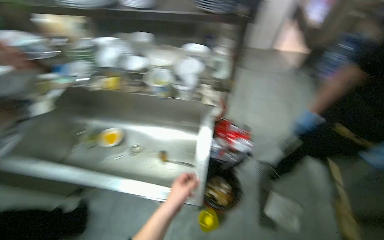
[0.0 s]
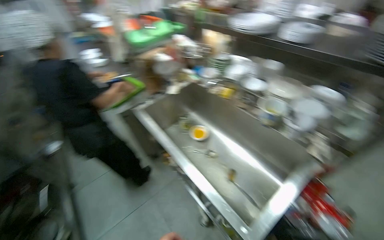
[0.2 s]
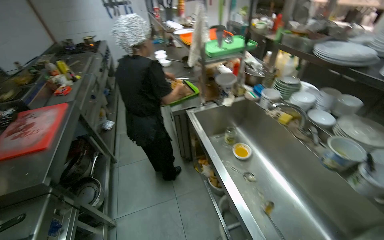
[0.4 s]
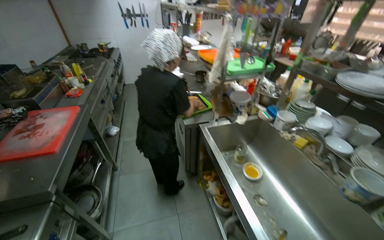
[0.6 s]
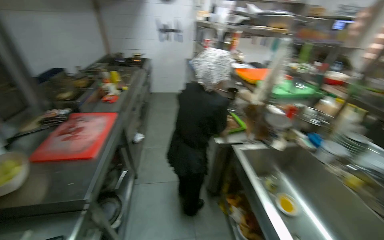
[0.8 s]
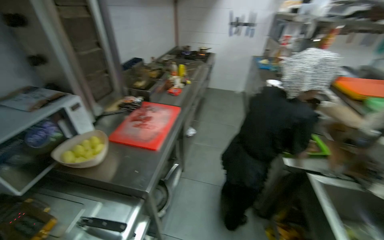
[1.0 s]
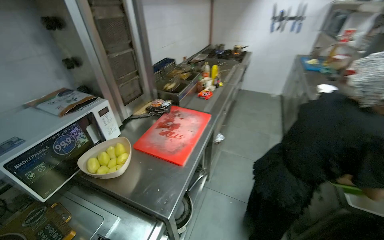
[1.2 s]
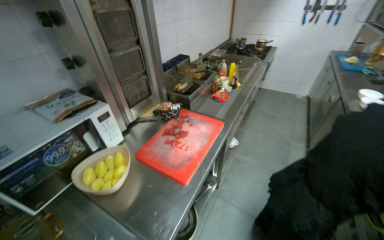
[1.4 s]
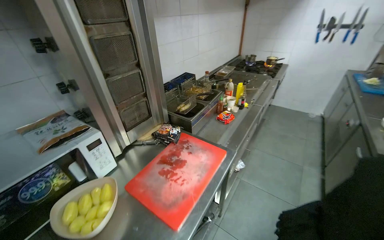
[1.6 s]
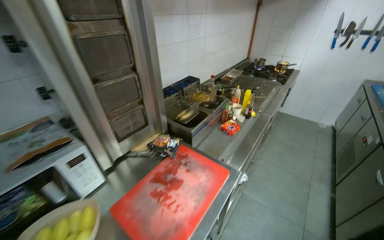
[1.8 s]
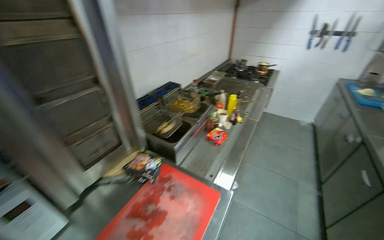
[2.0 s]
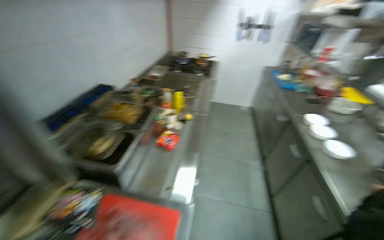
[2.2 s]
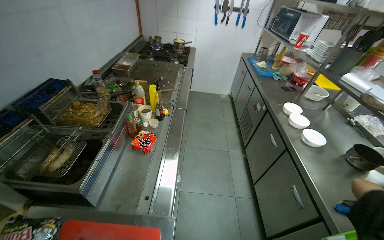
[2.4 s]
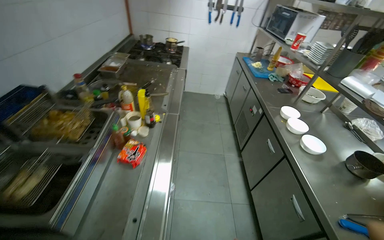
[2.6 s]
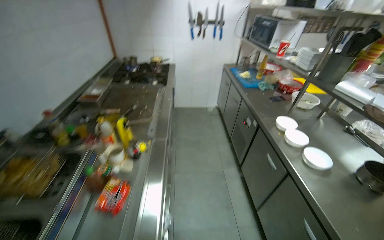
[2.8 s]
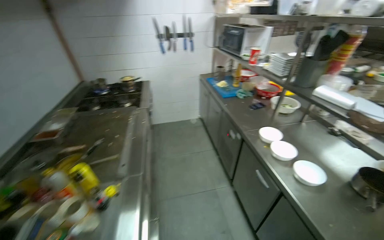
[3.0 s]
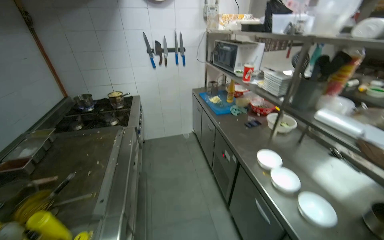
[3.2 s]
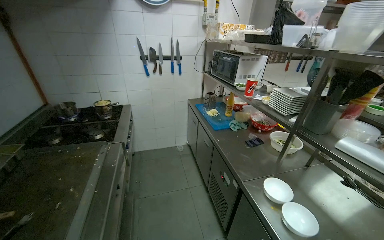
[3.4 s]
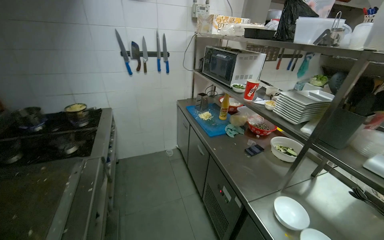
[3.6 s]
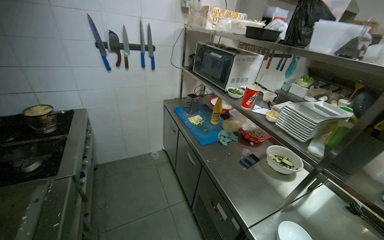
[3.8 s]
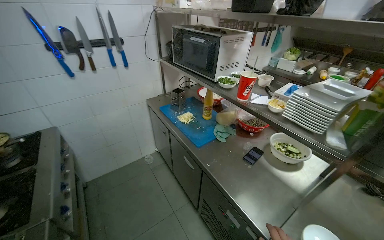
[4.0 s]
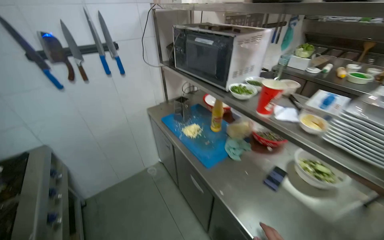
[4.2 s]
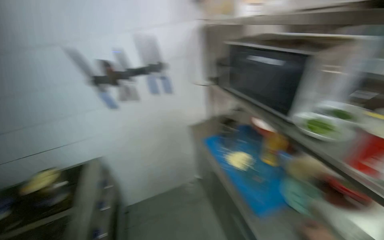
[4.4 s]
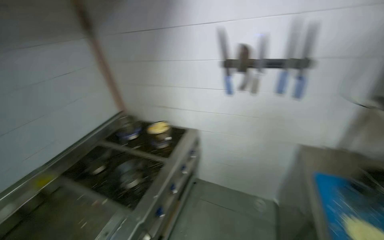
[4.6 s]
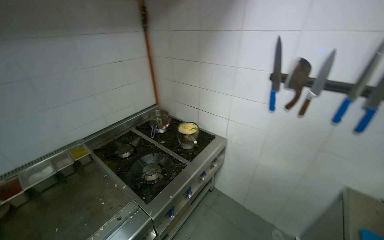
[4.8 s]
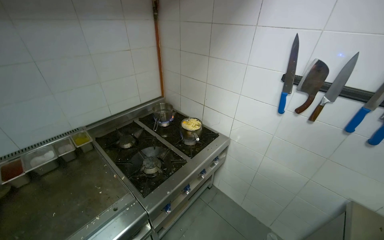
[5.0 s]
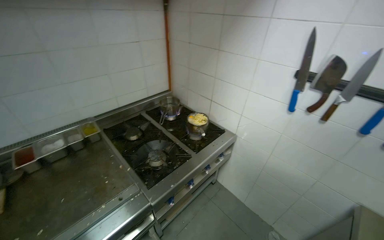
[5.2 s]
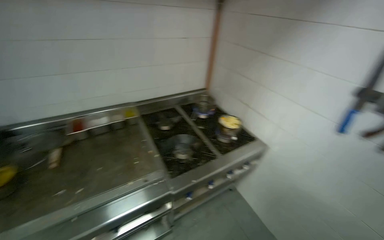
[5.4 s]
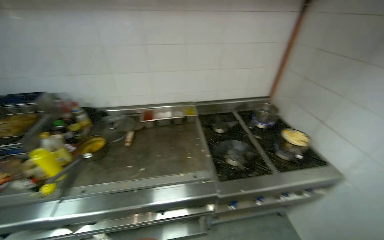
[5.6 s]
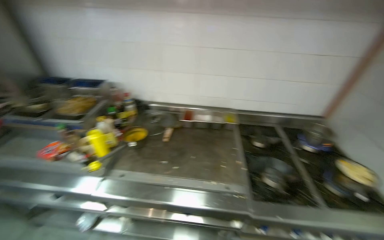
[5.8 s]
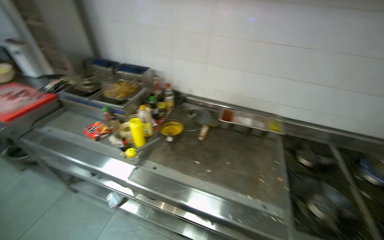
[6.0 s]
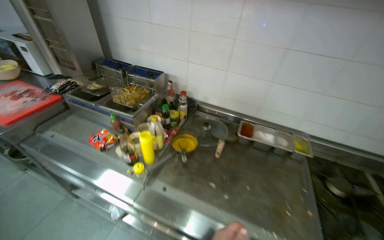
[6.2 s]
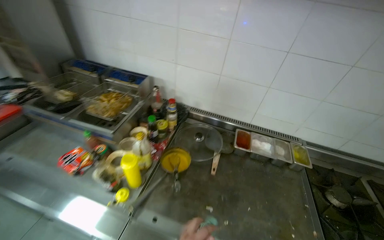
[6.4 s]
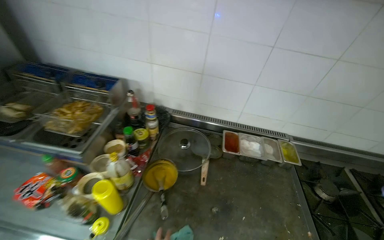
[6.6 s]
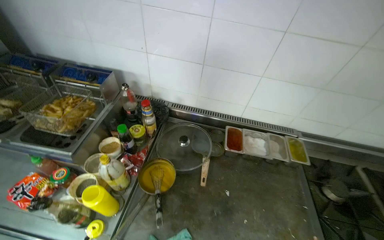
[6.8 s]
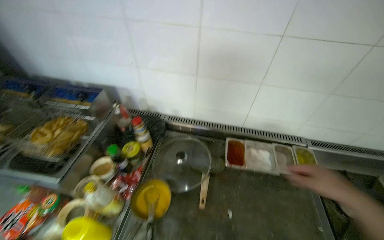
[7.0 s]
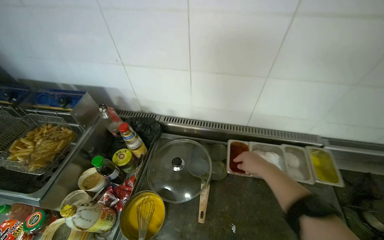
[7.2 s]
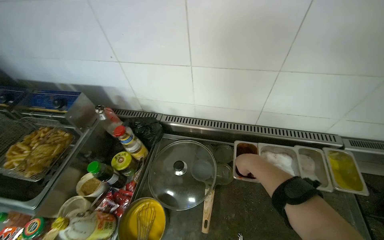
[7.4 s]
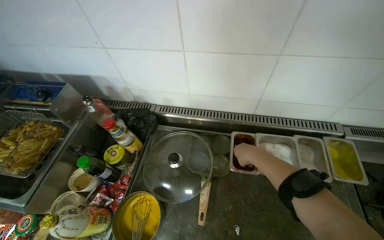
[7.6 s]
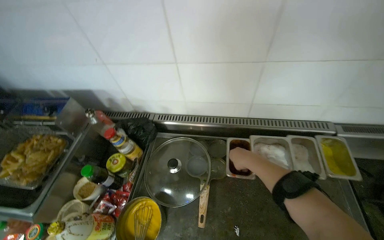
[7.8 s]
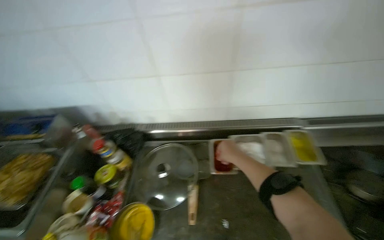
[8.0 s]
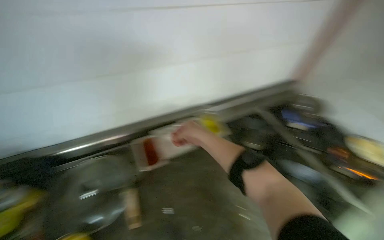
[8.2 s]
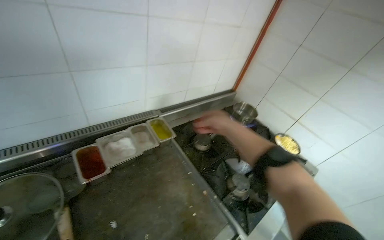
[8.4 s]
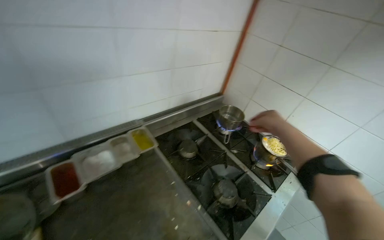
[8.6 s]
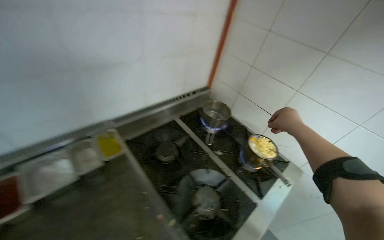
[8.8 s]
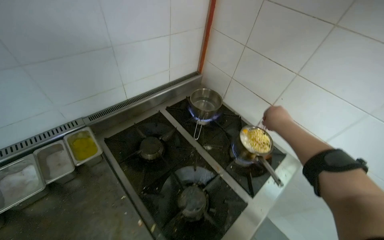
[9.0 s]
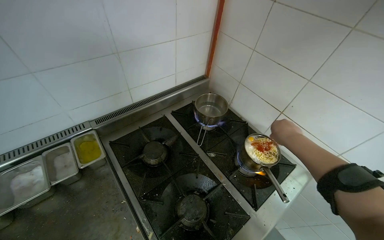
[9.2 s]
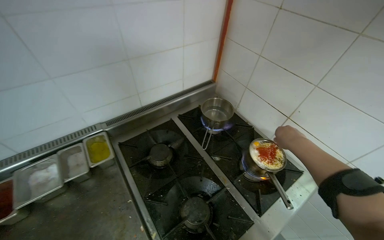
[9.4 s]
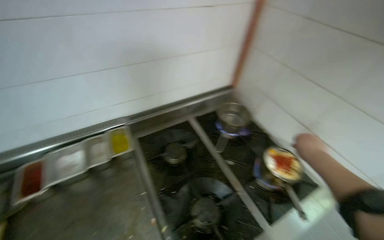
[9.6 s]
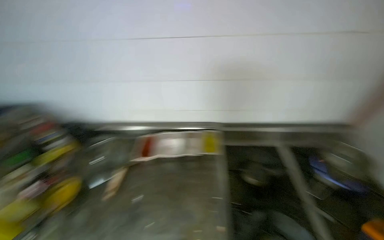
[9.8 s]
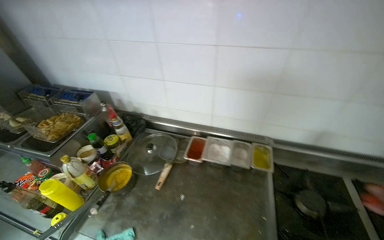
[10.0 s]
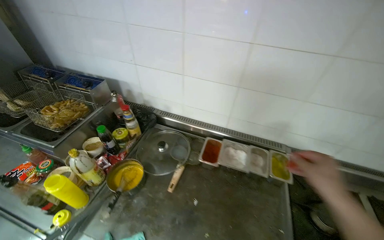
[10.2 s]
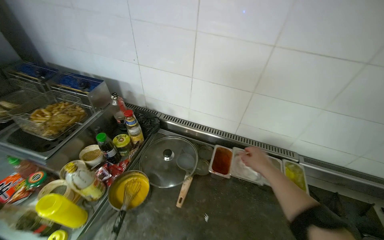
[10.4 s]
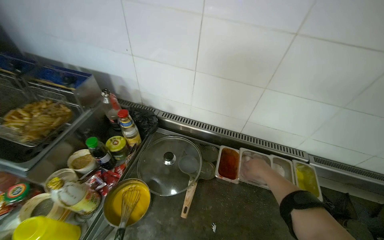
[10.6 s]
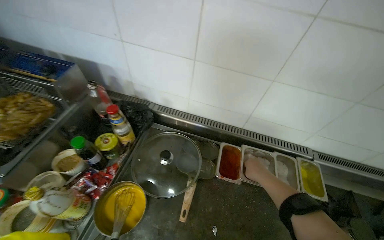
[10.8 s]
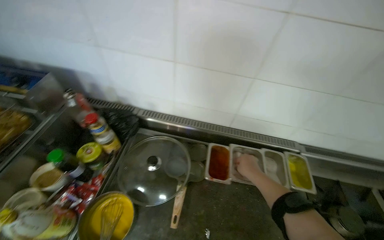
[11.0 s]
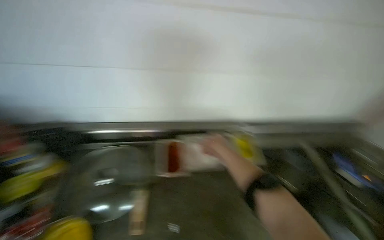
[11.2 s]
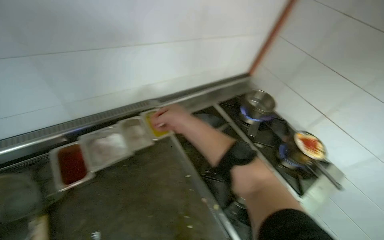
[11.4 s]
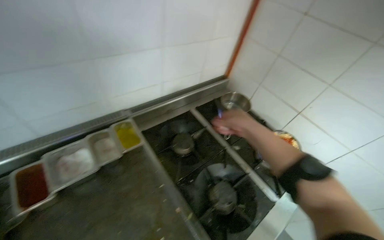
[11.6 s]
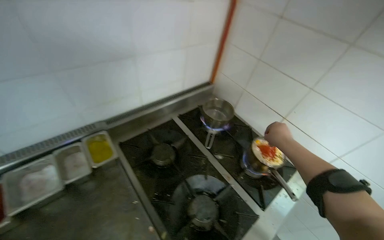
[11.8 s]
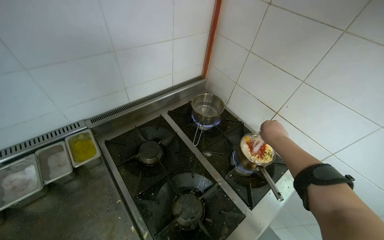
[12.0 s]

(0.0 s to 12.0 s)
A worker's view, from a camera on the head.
Job: cooking food.
The whole recording: Cooking food in a pot. The worker adds ingredients and stirs food in a pot on the stove.
0.0 s - 1.6 s: The camera is carried some 1 m. The head turns to the left by roughly 115 degrees. The view tilts about 15 degrees upward.
1.6 s - 3.0 s: The camera travels about 90 cm. The head rotates about 45 degrees to the right.
3.0 s - 4.4 s: The wearer moves roughly 1 m. The head turns to the right by some 20 degrees.
4.4 s - 6.0 s: The wearer looks approximately 105 degrees further to the left.
6.0 s - 7.6 s: The wearer moves roughly 70 cm. The view tips downward by approximately 15 degrees.
7.6 s - 9.0 s: The camera is carried roughly 60 cm. The head turns to the right by about 50 degrees.
9.0 s - 10.4 s: The camera is carried approximately 60 cm. The wearer looks some 50 degrees further to the left. The camera pitches downward, by about 20 degrees.
10.4 s - 12.0 s: The wearer moves to the right, about 50 cm. The wearer looks some 40 degrees further to the right.

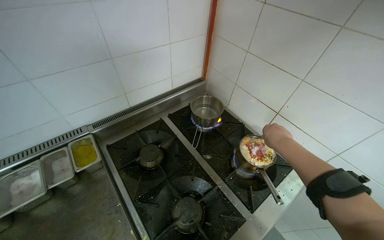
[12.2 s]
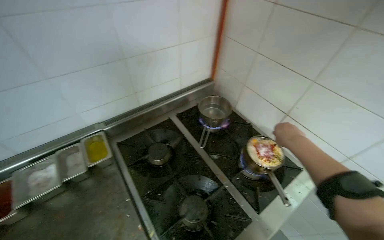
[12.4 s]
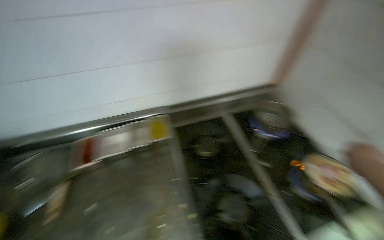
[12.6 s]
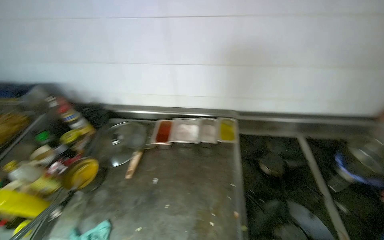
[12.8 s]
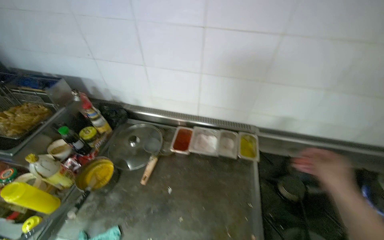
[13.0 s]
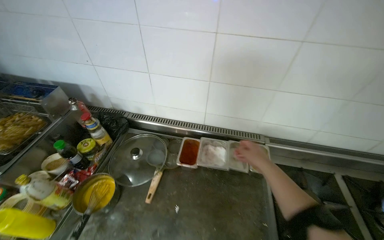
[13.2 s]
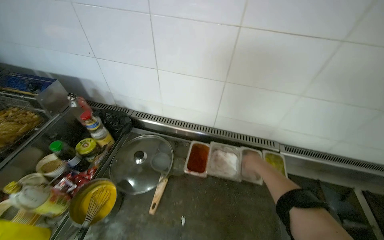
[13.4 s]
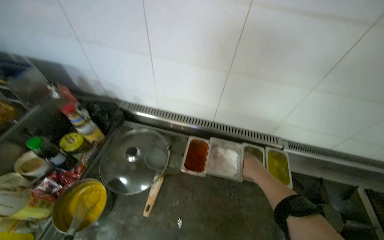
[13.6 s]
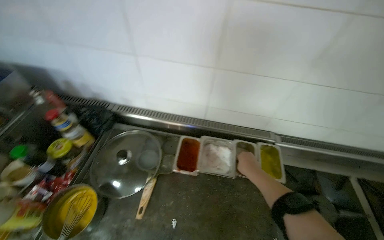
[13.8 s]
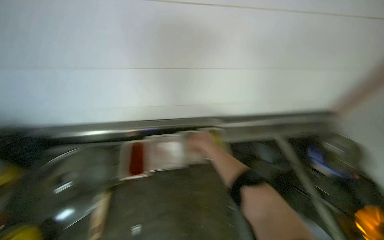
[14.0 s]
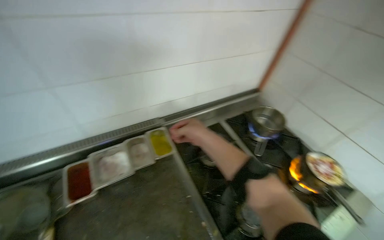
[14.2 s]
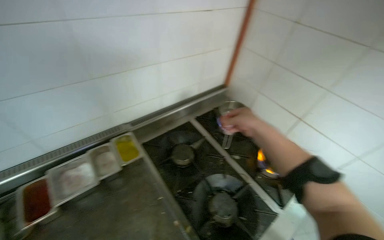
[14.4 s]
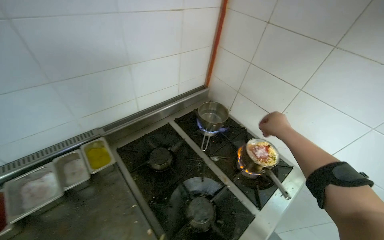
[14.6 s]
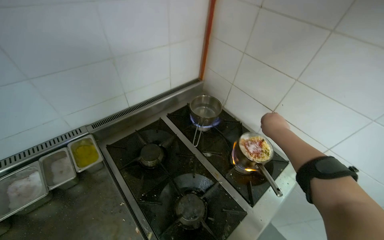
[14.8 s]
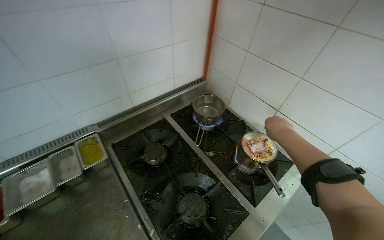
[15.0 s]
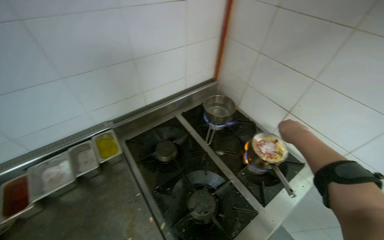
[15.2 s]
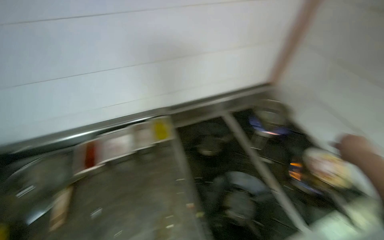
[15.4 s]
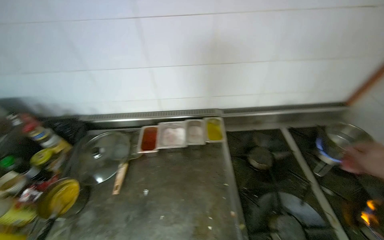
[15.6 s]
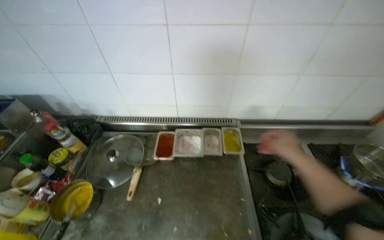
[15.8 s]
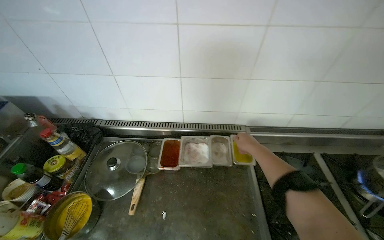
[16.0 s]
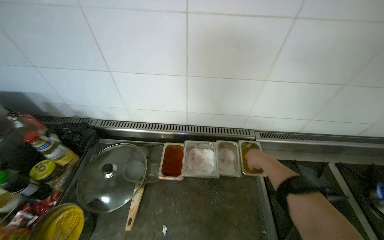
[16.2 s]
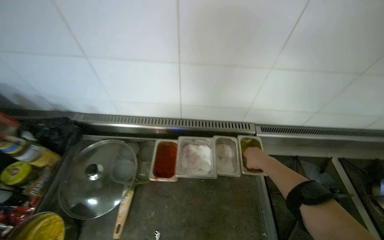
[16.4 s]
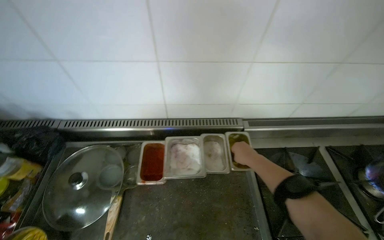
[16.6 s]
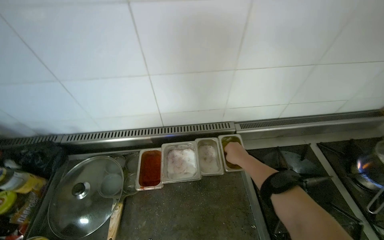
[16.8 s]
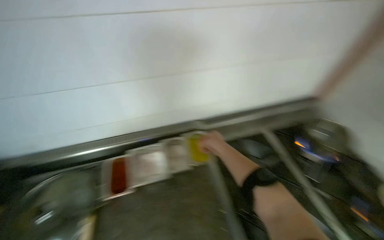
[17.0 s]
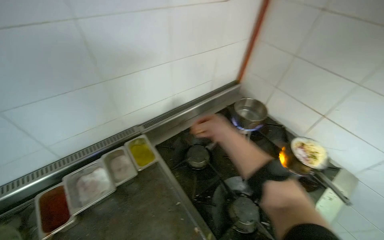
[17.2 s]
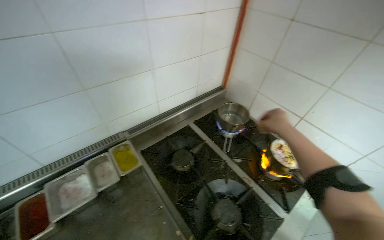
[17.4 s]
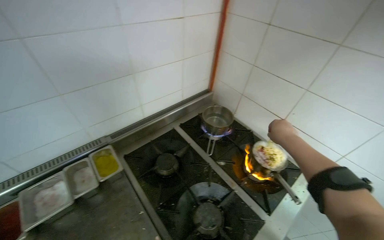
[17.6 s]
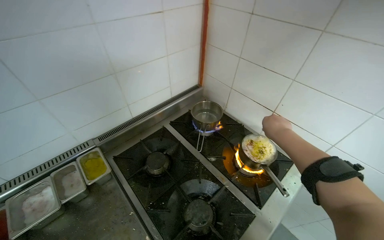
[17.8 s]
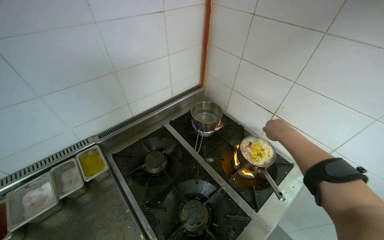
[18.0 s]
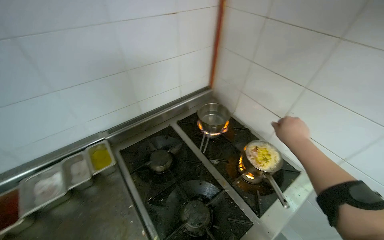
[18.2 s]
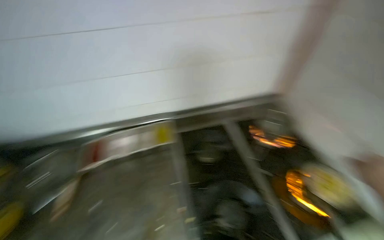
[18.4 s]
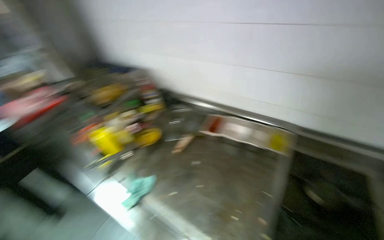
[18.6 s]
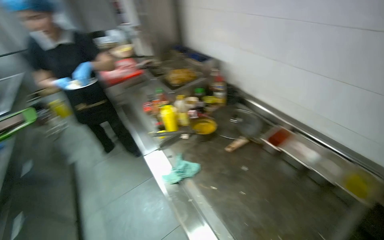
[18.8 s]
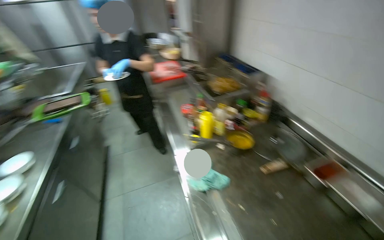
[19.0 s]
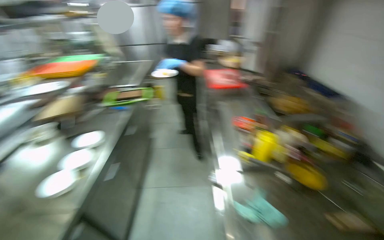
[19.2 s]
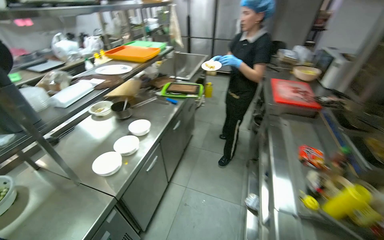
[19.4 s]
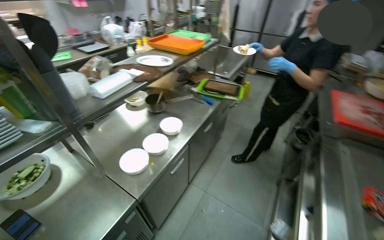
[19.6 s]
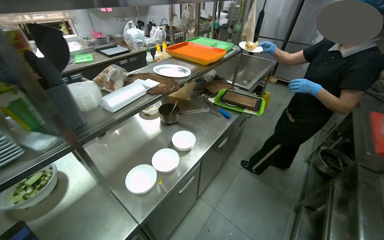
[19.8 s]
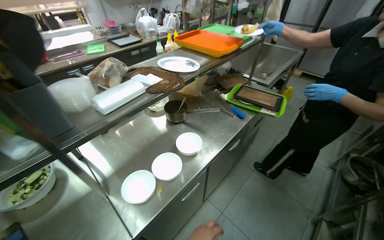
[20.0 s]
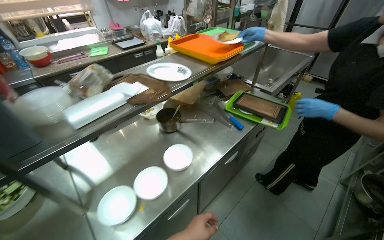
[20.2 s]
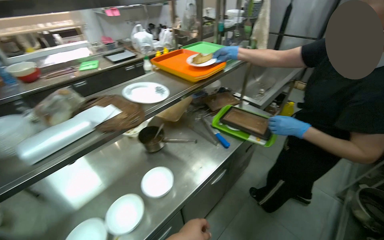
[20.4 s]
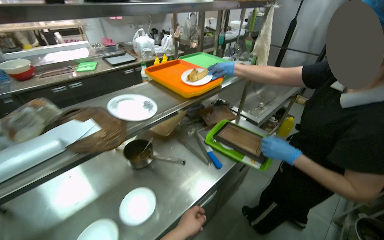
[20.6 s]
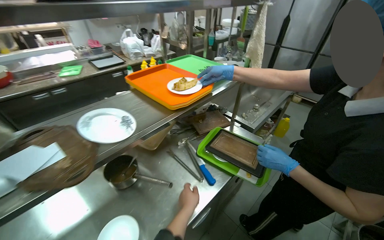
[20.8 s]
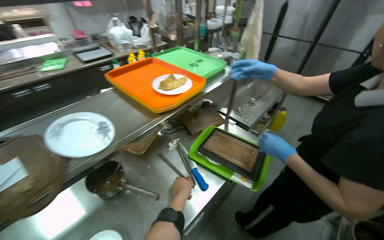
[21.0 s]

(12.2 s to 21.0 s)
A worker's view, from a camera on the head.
Job: cooking food.
The whole recording: Cooking food in a pot. The worker adds ingredients and stirs food in a pot on the stove.
12.2 s - 13.6 s: The wearer moves some 60 cm. The wearer looks approximately 50 degrees further to the left.
13.6 s - 15.2 s: The camera travels some 50 cm. The head turns to the right by some 45 degrees.
15.2 s - 16.6 s: The camera is carried some 40 cm. The wearer's head swings roughly 35 degrees to the left.
16.6 s - 18.0 s: The camera travels about 50 cm. The head turns to the right by about 35 degrees.
18.0 s - 19.6 s: The camera travels some 90 cm. The wearer looks about 165 degrees further to the left.
19.6 s - 21.0 s: The camera travels some 80 cm.
